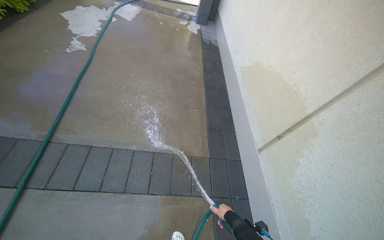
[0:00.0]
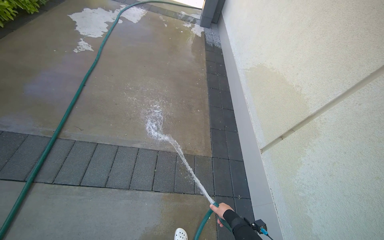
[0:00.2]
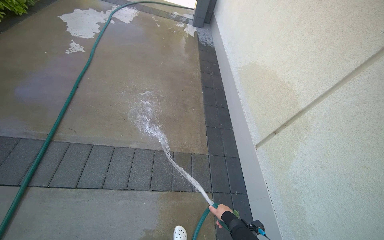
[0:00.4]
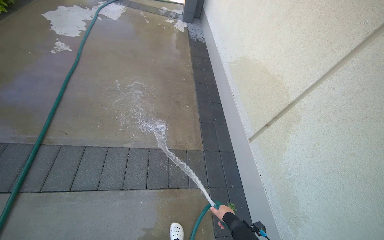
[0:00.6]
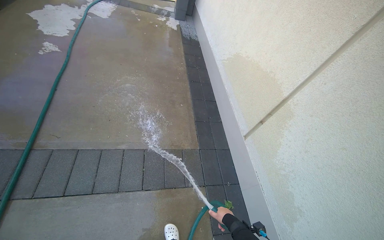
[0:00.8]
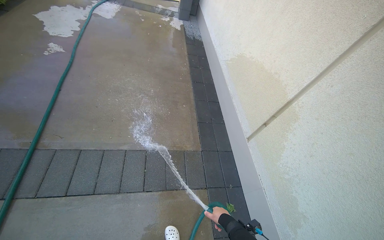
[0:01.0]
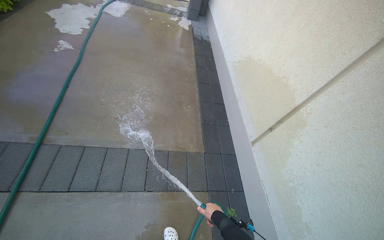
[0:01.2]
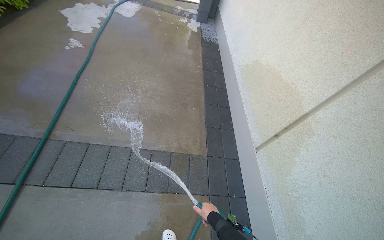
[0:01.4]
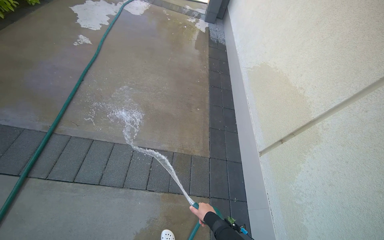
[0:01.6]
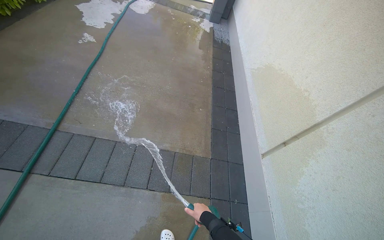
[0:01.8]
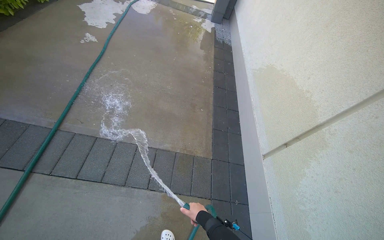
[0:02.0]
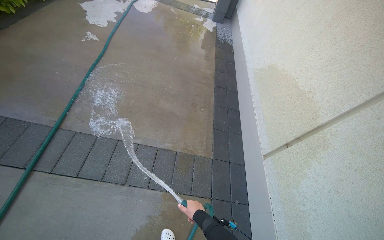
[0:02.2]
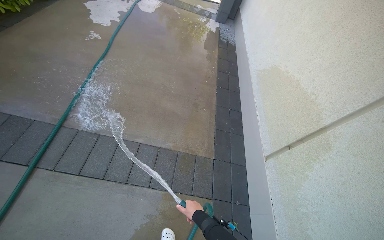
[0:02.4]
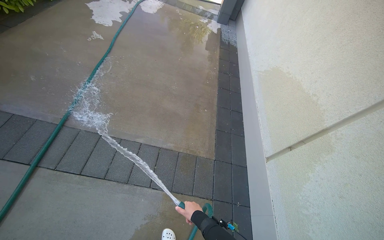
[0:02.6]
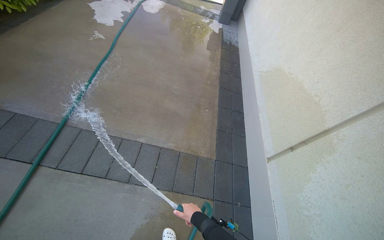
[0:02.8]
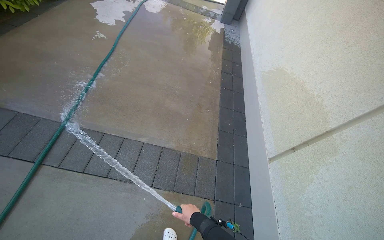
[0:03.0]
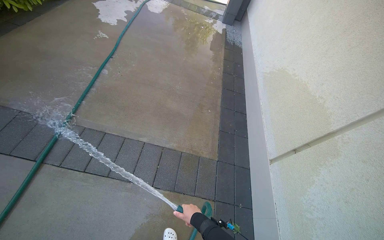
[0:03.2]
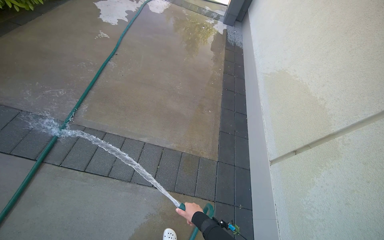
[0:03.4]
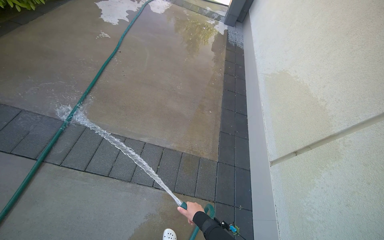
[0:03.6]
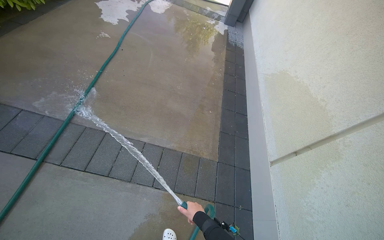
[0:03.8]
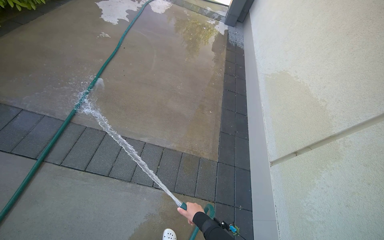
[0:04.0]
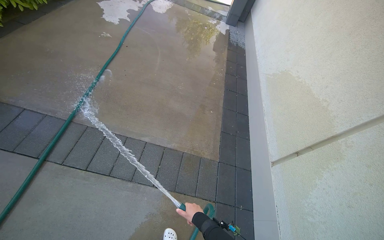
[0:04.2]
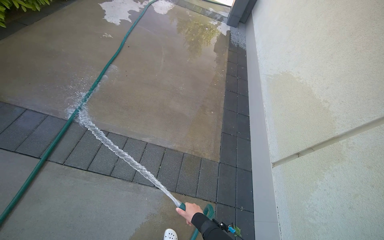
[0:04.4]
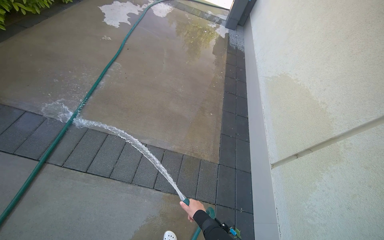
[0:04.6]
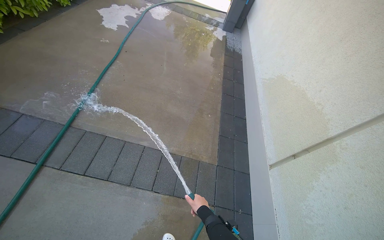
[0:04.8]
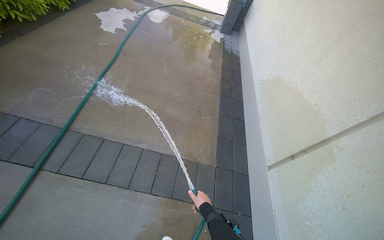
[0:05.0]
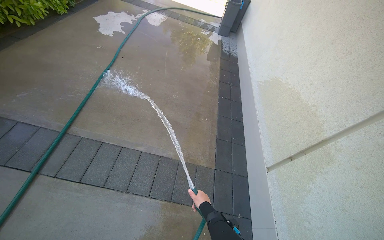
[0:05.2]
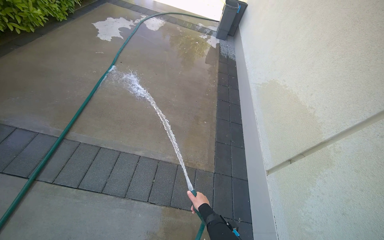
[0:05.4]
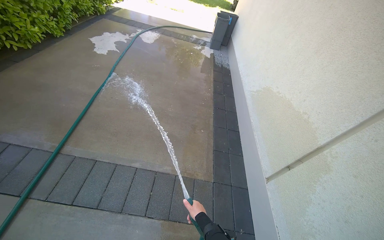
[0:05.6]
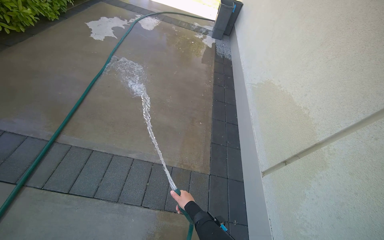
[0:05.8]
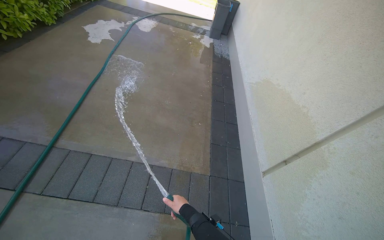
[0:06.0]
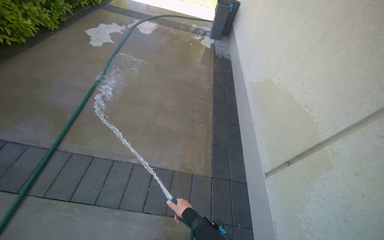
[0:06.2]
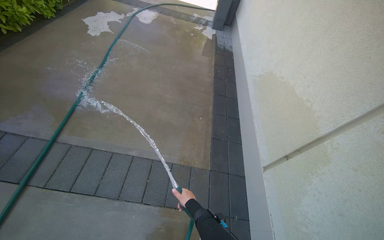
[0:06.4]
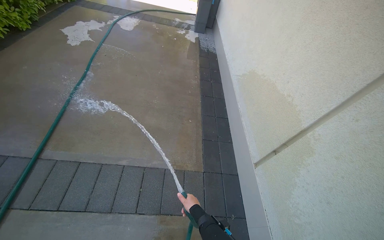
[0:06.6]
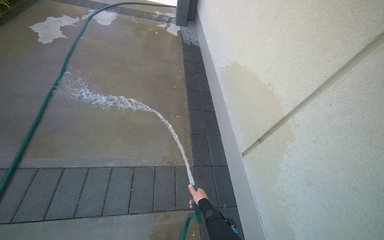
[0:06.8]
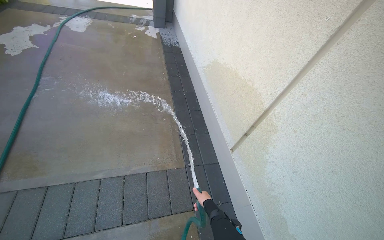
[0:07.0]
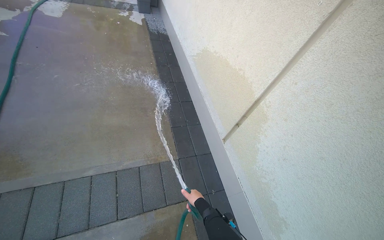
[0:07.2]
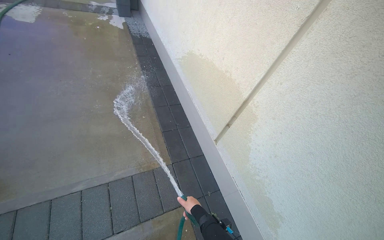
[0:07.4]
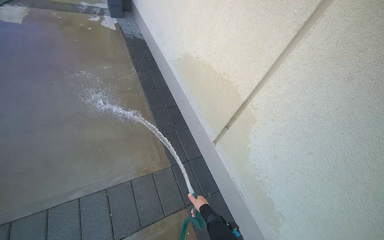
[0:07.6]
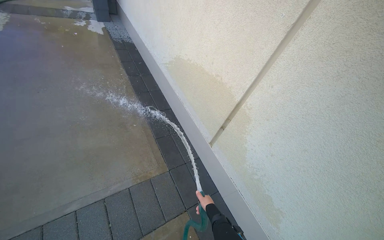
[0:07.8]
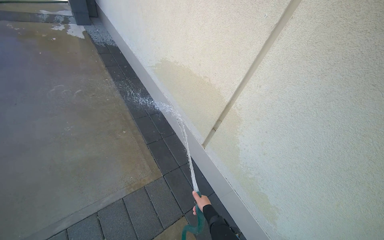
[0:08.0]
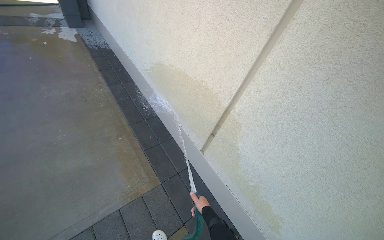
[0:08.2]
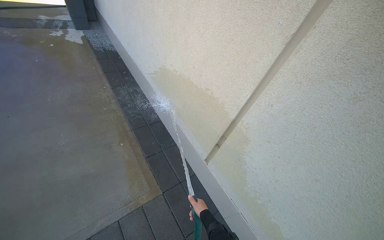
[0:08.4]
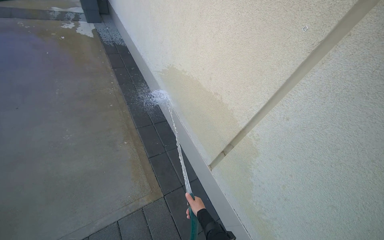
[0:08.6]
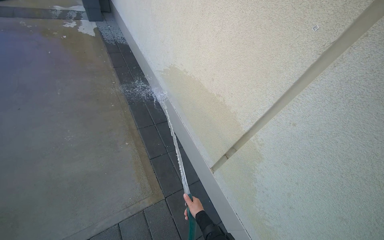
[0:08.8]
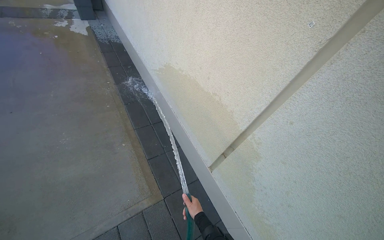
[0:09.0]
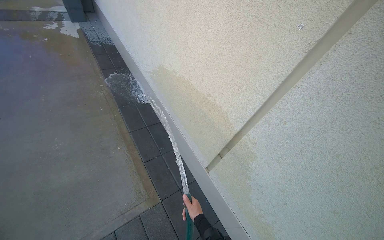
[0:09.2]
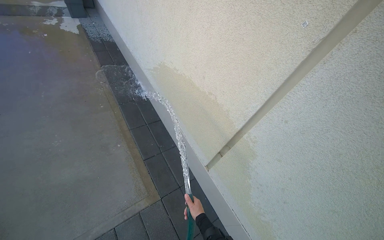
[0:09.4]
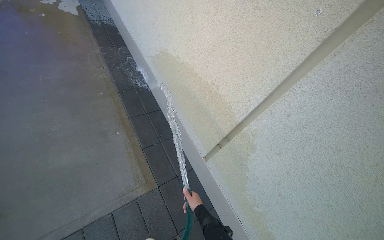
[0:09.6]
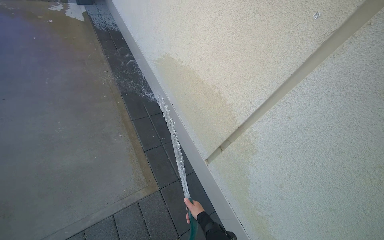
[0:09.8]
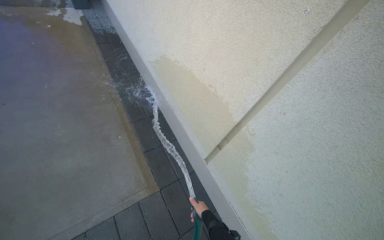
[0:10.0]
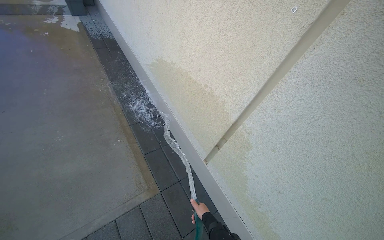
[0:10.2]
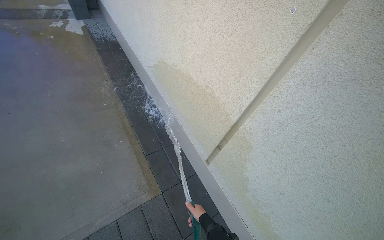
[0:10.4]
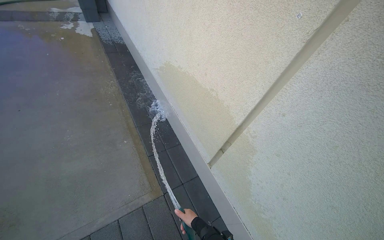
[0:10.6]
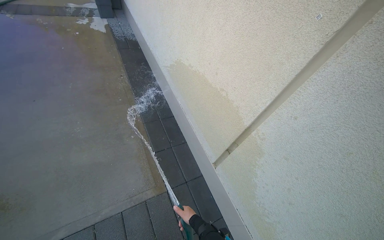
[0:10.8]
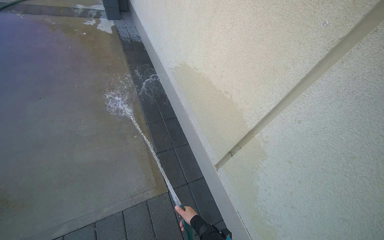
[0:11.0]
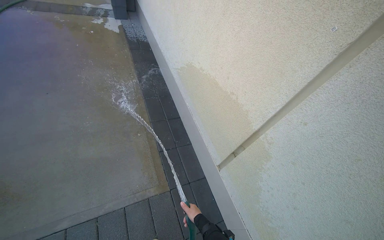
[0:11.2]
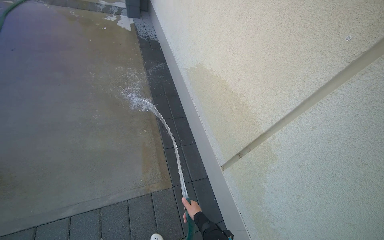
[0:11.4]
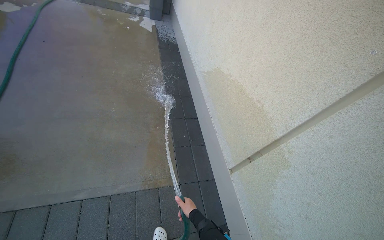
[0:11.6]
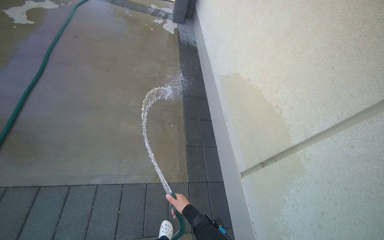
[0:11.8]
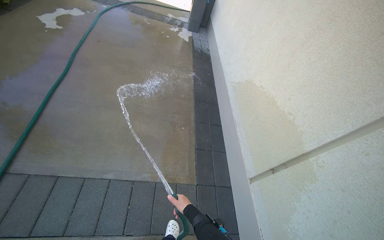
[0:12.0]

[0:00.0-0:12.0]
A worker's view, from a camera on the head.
Job: wiping surfaces.
The whole recording: Spraying water on building exterior and sidewalk. The worker sprays water on the building exterior and adjacent sidewalk with a hose.
0:01.6 to 0:03.0: The right hand goes some 10 cm to the left.
0:06.0 to 0:07.6: The head turns to the right by approximately 30 degrees. The right hand is displaced to the right by some 20 cm.
0:10.4 to 0:12.0: The wearer looks approximately 30 degrees further to the left. The right hand heads to the left, covering approximately 30 cm.

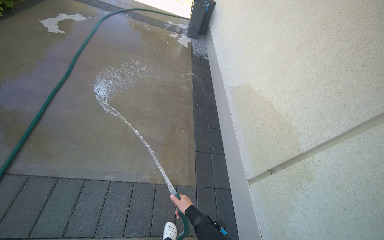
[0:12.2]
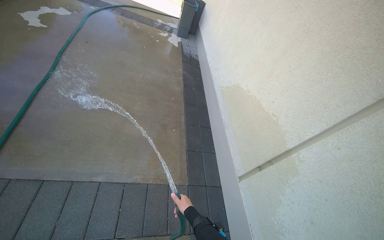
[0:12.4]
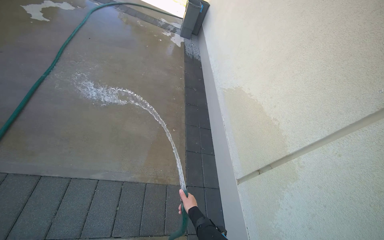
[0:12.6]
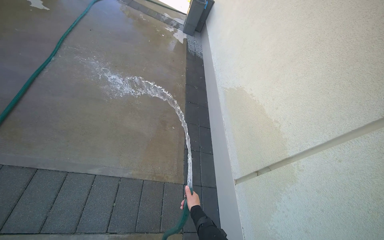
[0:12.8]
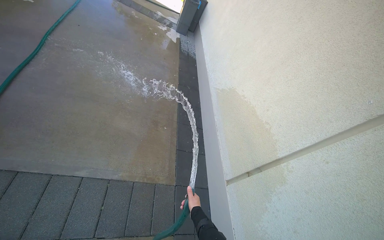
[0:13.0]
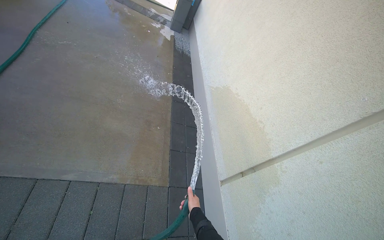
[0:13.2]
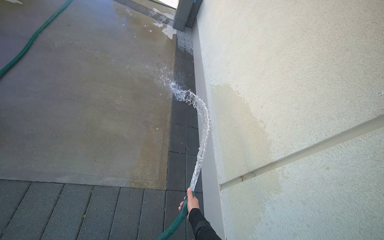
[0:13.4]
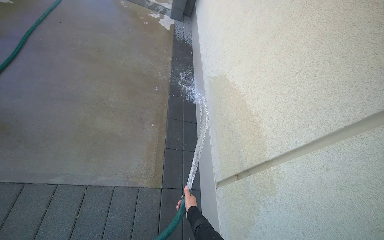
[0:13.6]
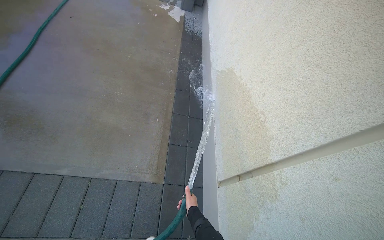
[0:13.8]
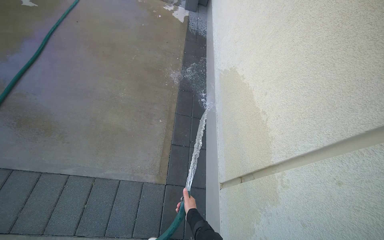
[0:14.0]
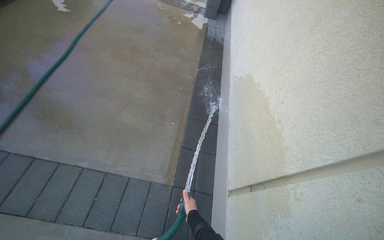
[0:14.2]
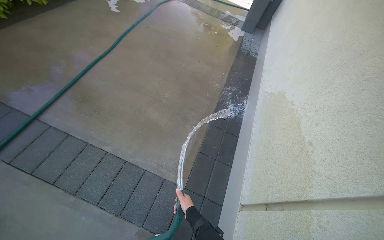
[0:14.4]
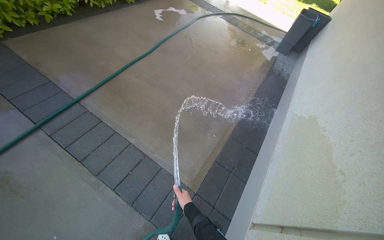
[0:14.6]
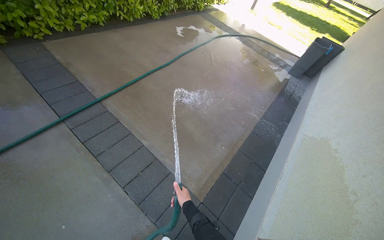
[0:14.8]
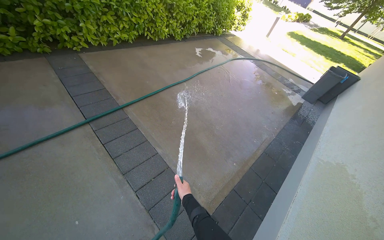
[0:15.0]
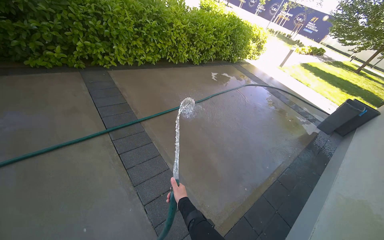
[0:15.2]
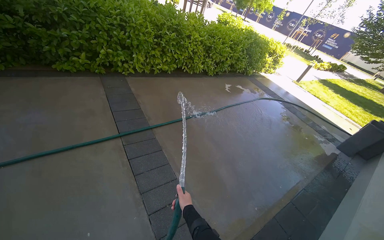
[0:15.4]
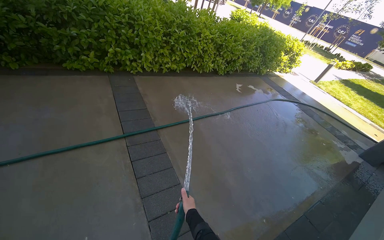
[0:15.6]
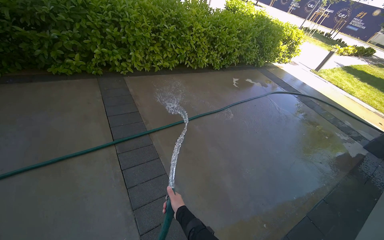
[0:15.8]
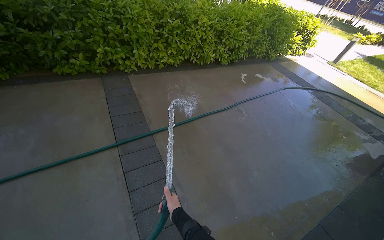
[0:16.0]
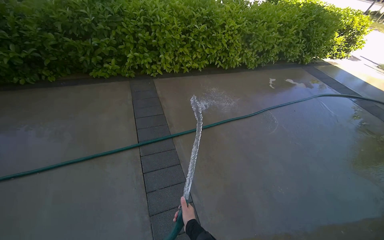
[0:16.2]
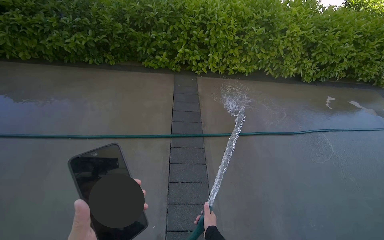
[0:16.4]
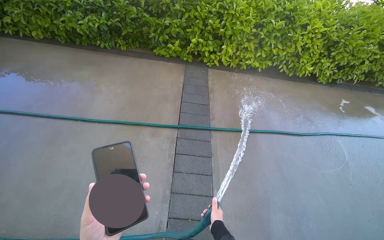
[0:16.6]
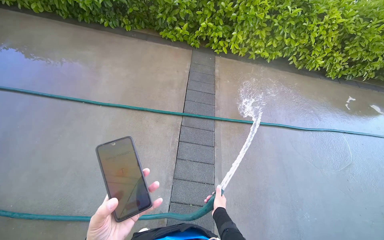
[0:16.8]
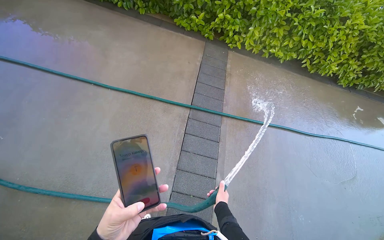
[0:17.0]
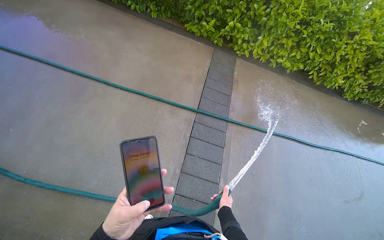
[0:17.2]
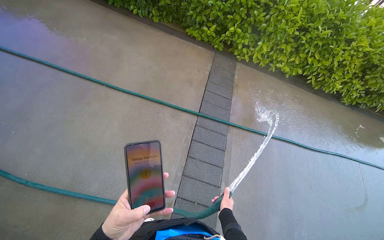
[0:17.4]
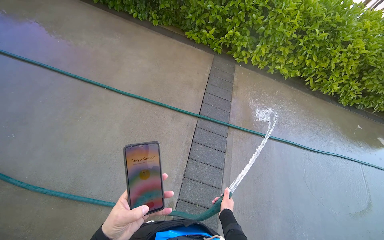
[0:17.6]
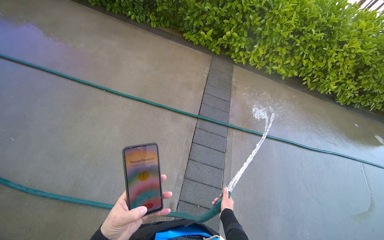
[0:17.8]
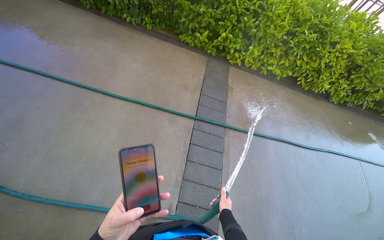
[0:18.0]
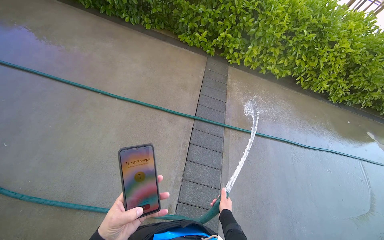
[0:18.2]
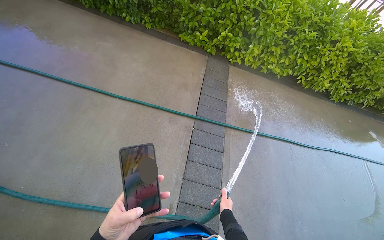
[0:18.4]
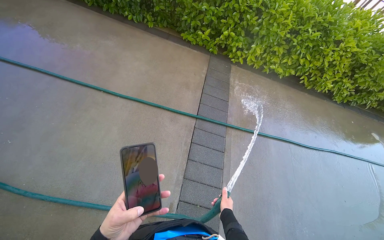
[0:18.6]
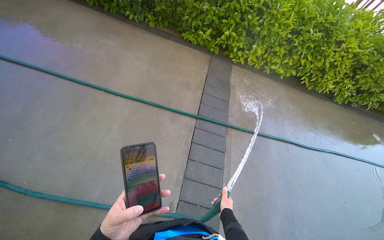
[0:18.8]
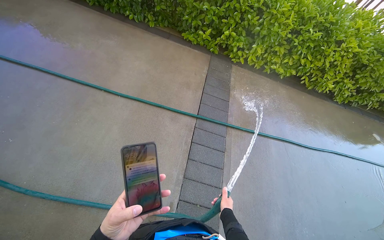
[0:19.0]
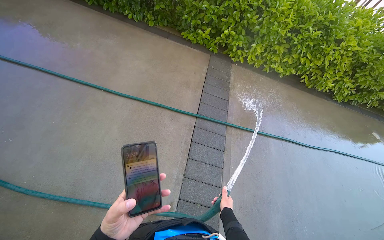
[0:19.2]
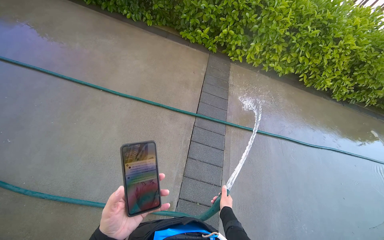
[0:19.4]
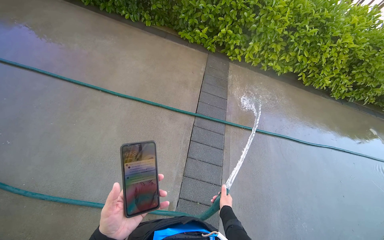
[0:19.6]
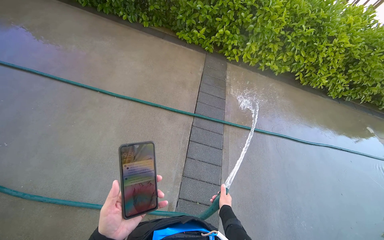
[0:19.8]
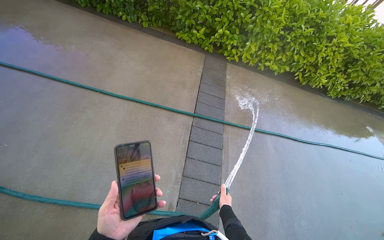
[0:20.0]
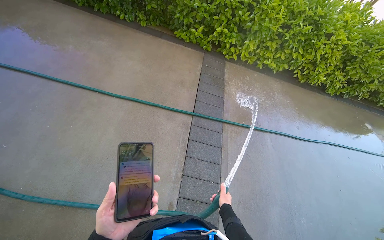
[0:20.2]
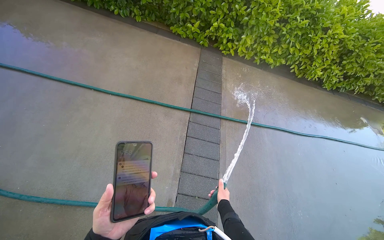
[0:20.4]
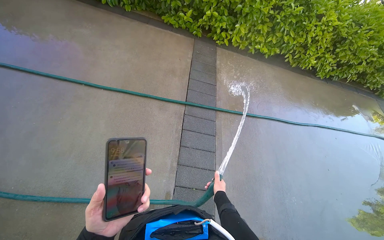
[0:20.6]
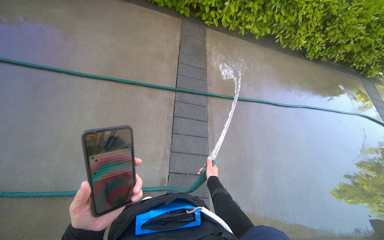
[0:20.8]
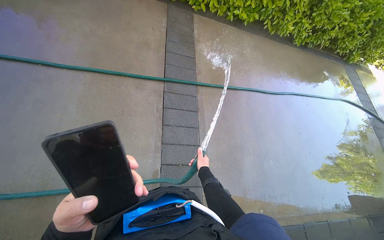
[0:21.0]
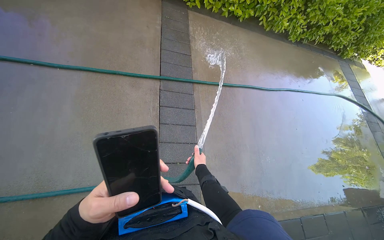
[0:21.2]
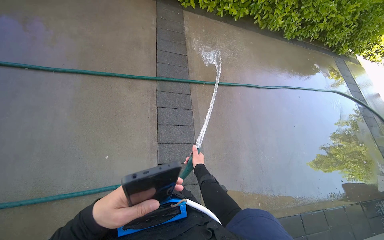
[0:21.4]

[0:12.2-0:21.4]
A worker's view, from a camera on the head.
Job: wiping surfaces.
The whole recording: Spraying water on building exterior and sidewalk. The worker sprays water on the building exterior and adjacent sidewalk with a hose.
0:12.2 to 0:13.8: The camera is carried some 40 cm.
0:13.8 to 0:15.2: The wearer moves some 50 cm. The wearer's head swings approximately 50 degrees to the left. The view tilts about 25 degrees upward.
0:15.2 to 0:16.8: The head rotates some 40 degrees to the left.
0:19.8 to 0:21.4: The head turns to the right by approximately 15 degrees. The camera pitches downward, by approximately 15 degrees.
